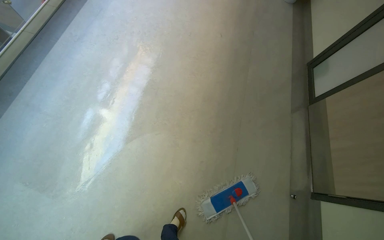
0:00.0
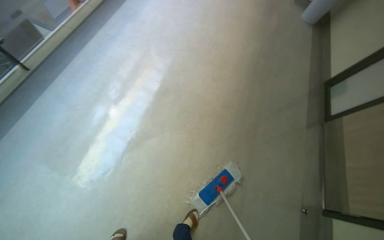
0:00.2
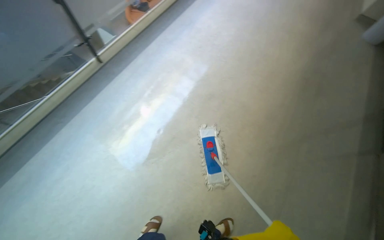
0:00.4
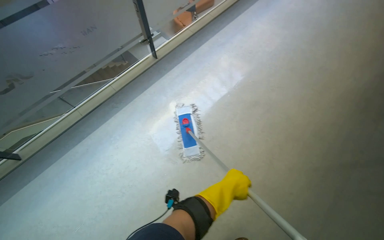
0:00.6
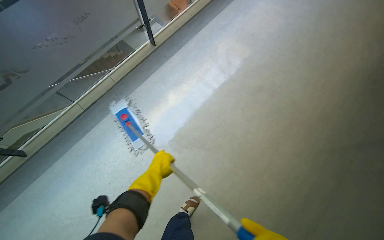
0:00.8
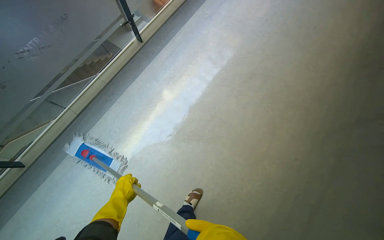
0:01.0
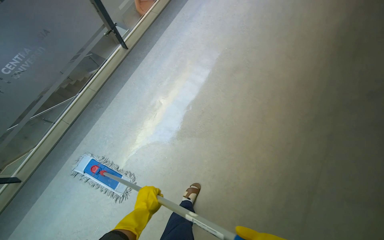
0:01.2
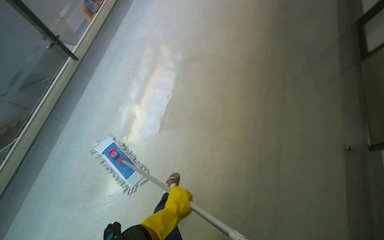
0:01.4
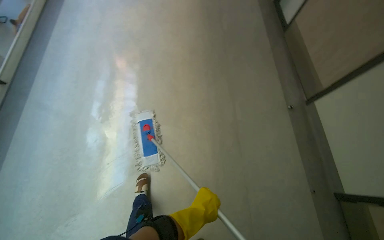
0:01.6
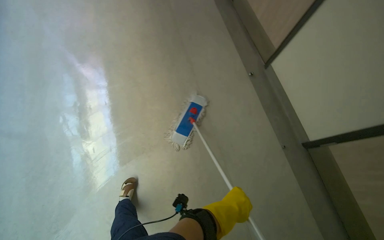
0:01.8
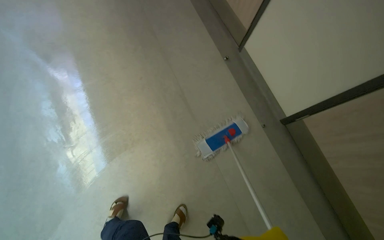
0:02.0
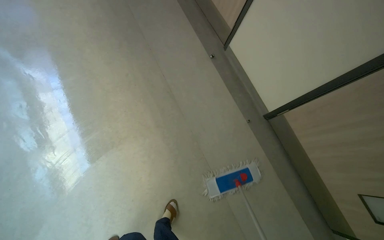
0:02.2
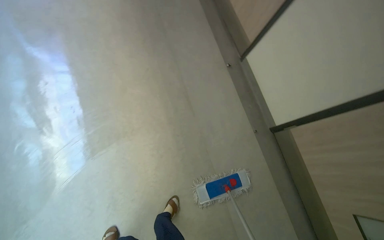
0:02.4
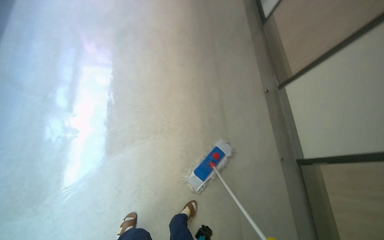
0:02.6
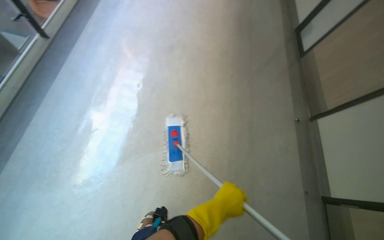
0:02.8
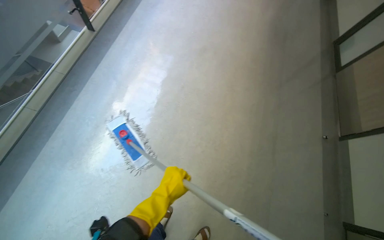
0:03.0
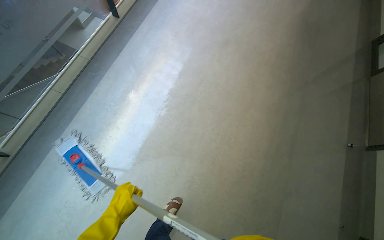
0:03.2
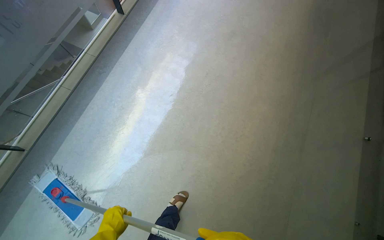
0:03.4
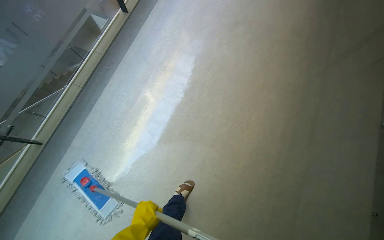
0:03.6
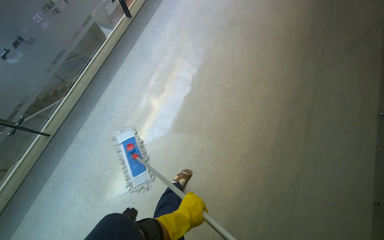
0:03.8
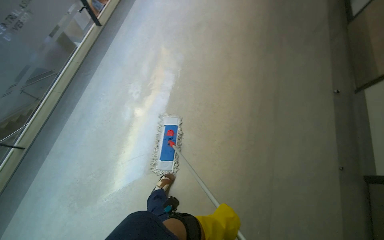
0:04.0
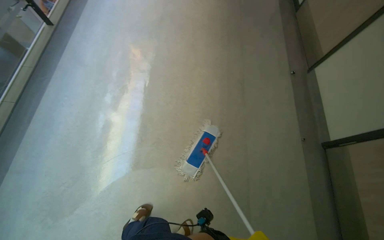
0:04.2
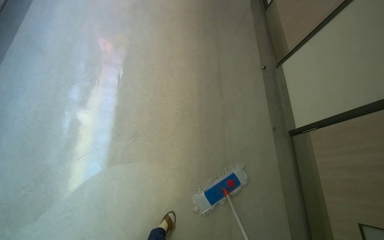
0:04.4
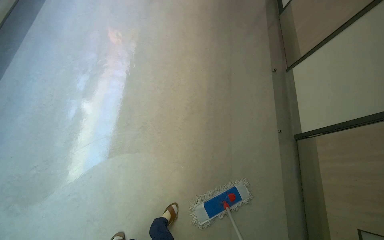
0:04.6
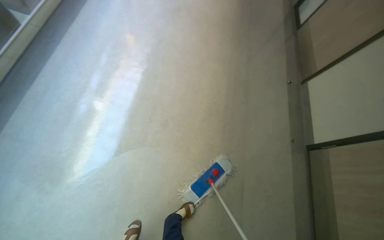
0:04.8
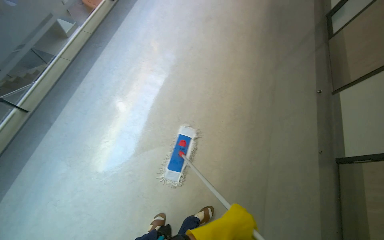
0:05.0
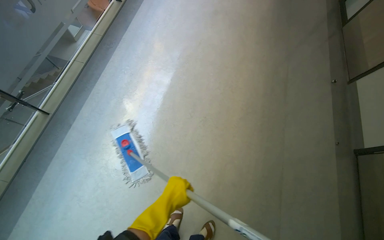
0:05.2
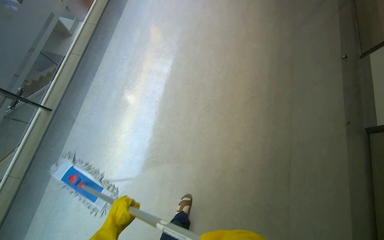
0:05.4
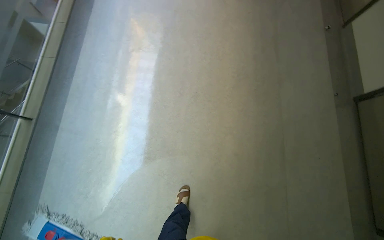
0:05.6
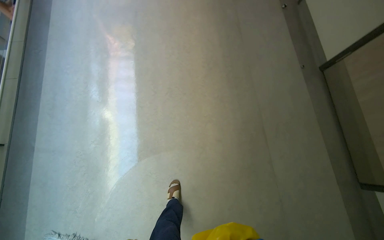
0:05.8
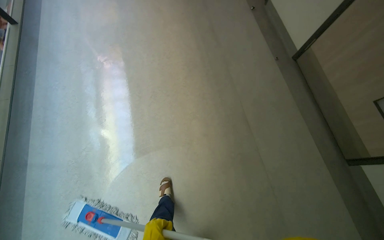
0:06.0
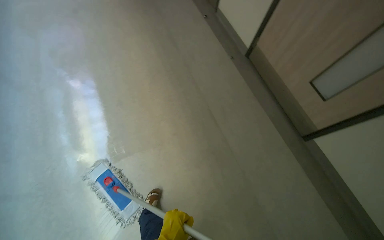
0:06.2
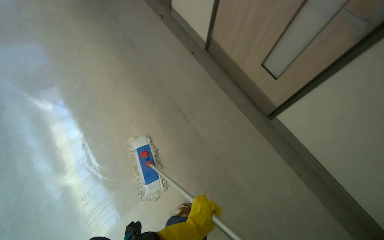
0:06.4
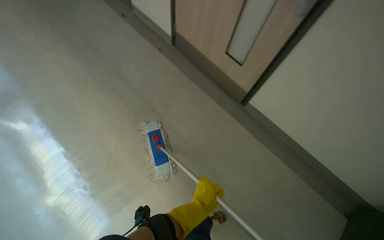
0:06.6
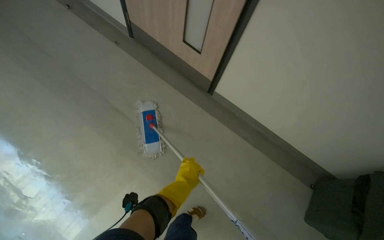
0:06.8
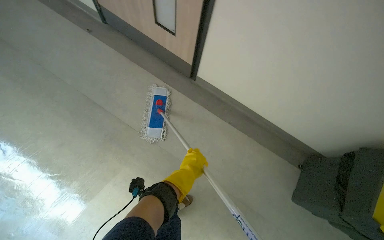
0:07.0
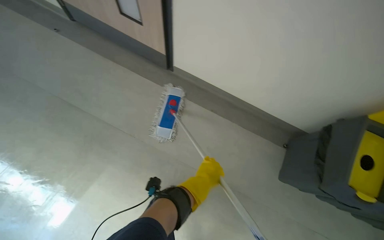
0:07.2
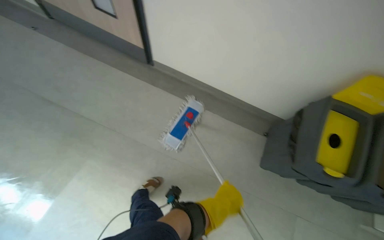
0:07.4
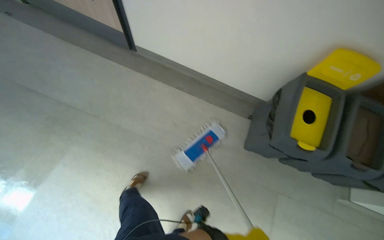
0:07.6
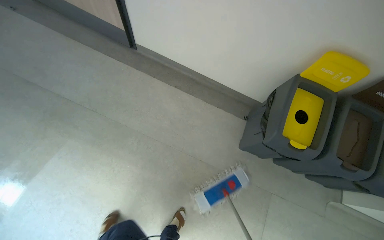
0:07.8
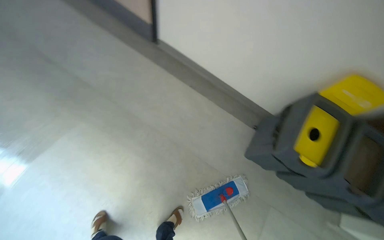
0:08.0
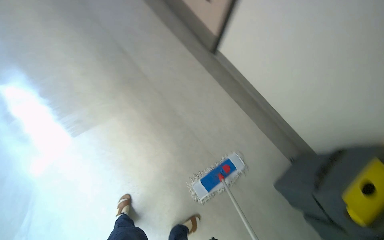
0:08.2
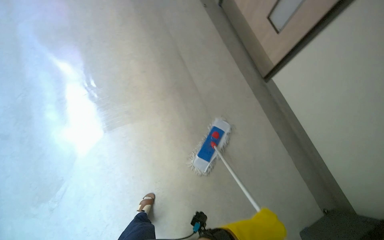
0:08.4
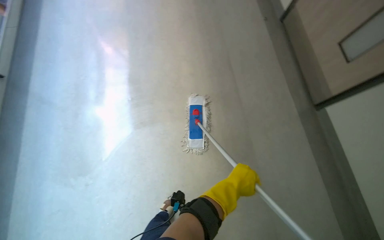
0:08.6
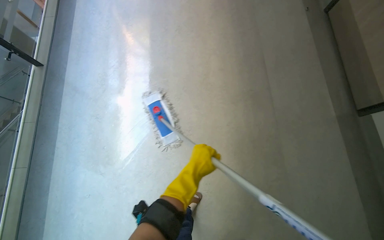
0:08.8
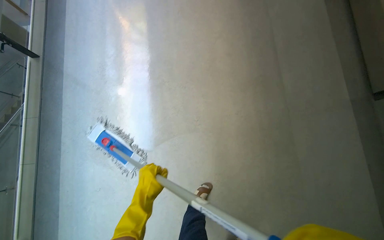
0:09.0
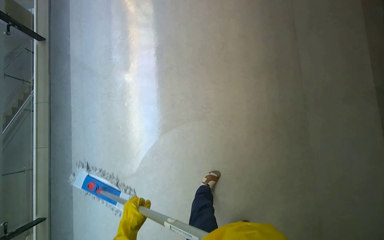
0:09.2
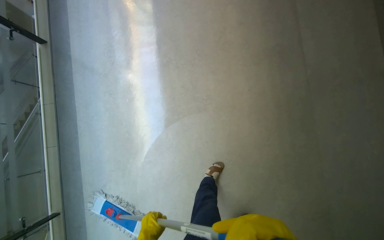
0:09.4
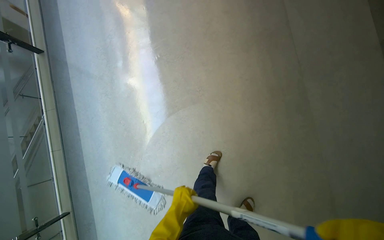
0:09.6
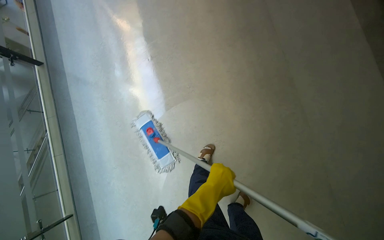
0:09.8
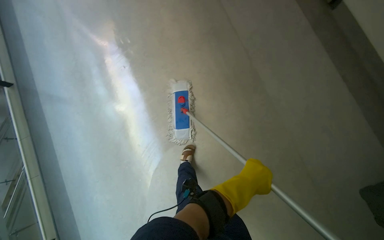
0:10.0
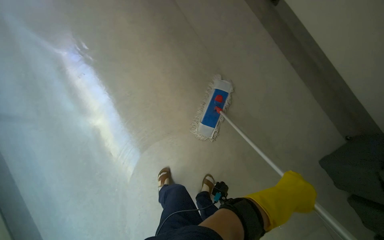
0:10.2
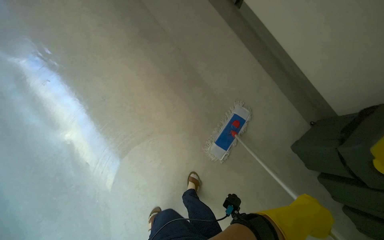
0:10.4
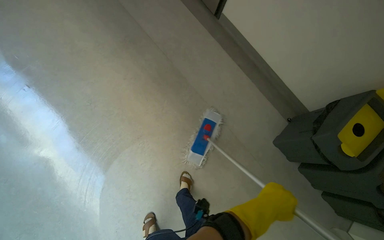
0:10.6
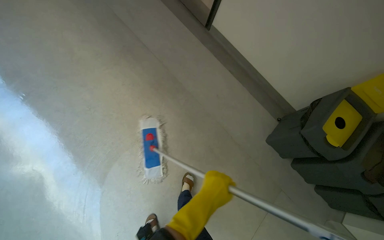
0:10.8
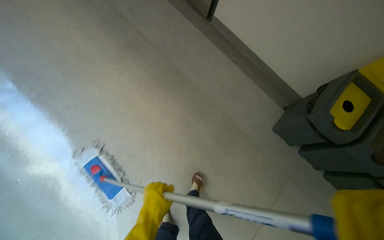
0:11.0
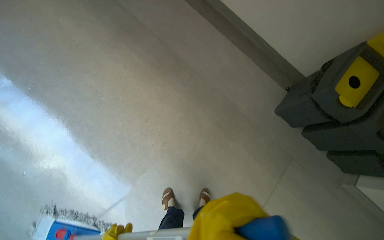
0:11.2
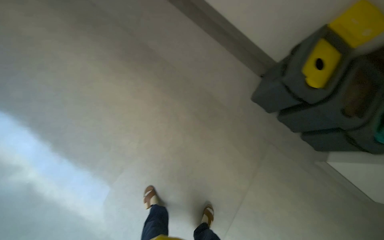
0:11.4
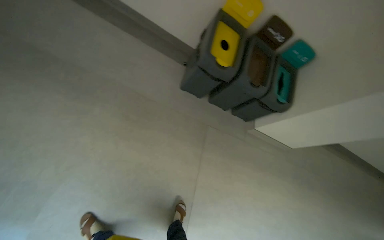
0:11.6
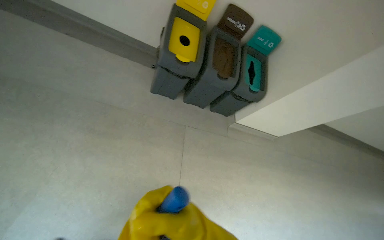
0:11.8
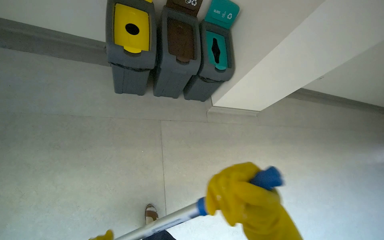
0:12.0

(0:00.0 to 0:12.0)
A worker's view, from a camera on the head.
Job: mopping floor.
The whole recording: Mopping hallway floor. The worker mops the hallway floor, periodically wringing out the mop head in the bucket.
0:01.6 - 0:03.0: The camera travels some 70 cm. The scene rotates clockwise by some 35 degrees.
0:03.0 - 0:04.4: The camera is carried roughly 60 cm.
0:04.4 - 0:06.0: The camera travels roughly 50 cm.
0:06.0 - 0:07.6: The head travels some 80 cm. The head turns to the right by approximately 55 degrees.
0:10.4 - 0:12.0: The camera travels about 70 cm. The head rotates about 60 degrees to the right.

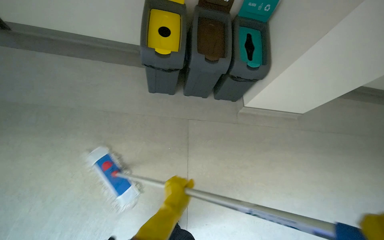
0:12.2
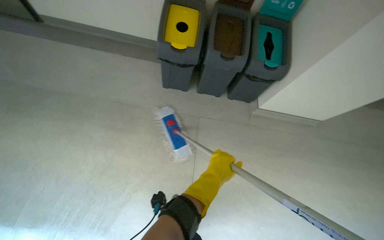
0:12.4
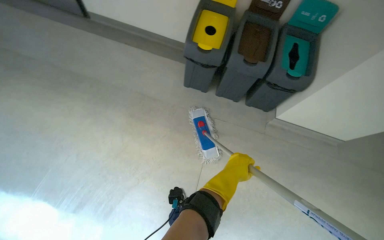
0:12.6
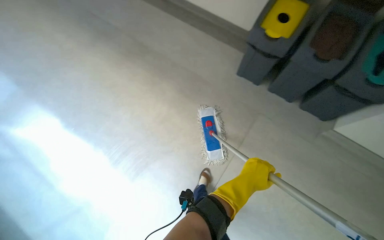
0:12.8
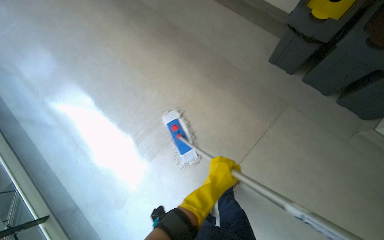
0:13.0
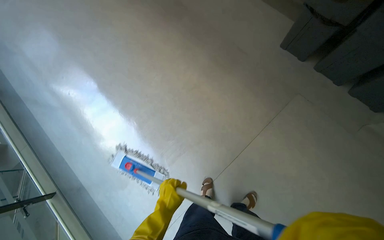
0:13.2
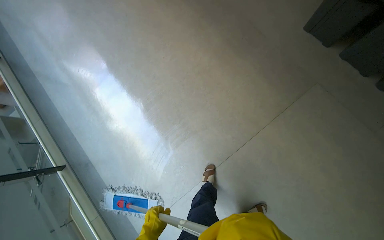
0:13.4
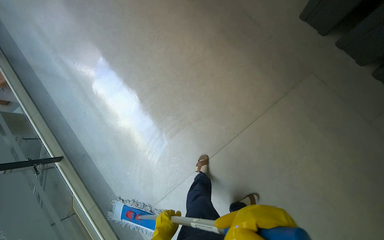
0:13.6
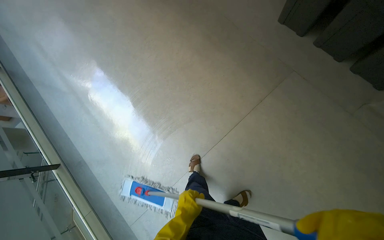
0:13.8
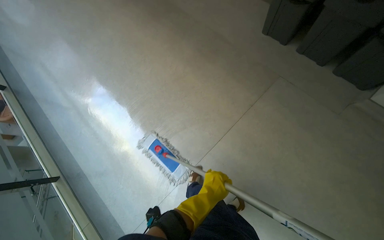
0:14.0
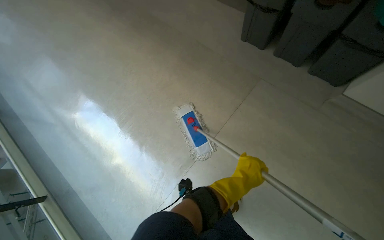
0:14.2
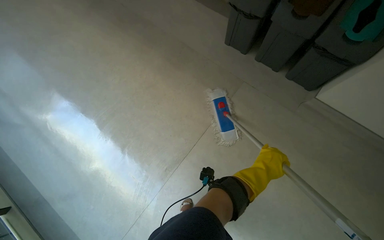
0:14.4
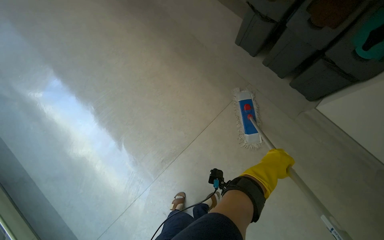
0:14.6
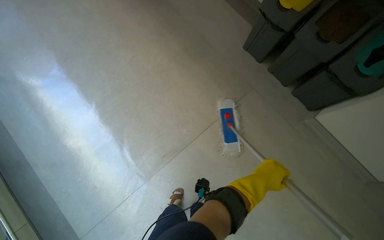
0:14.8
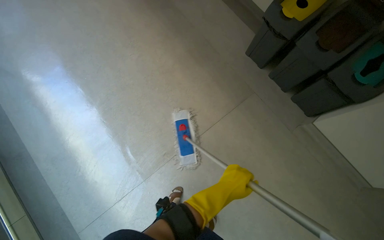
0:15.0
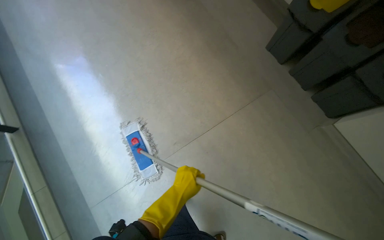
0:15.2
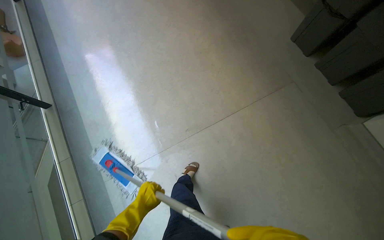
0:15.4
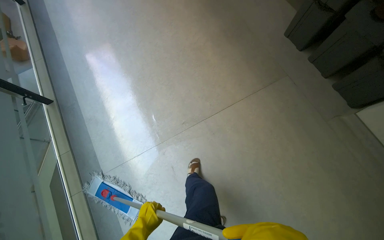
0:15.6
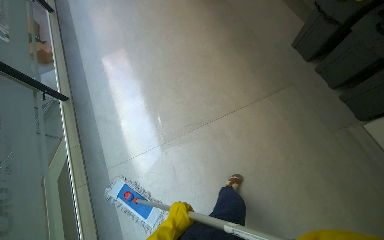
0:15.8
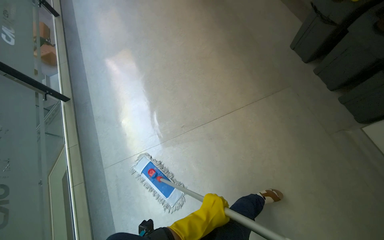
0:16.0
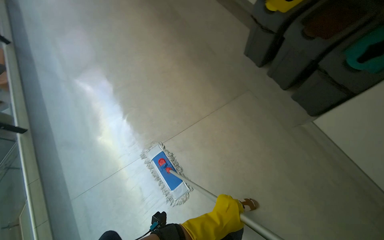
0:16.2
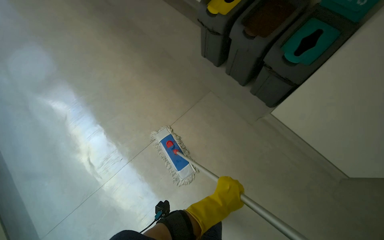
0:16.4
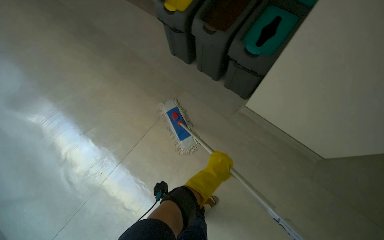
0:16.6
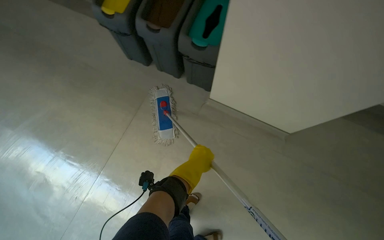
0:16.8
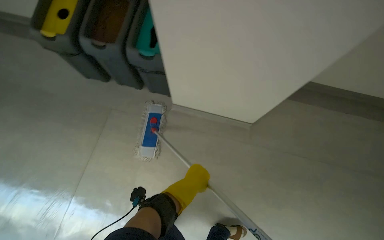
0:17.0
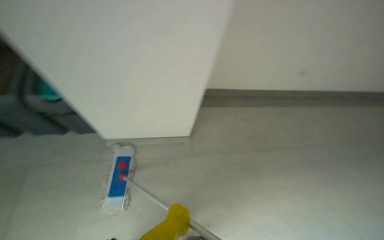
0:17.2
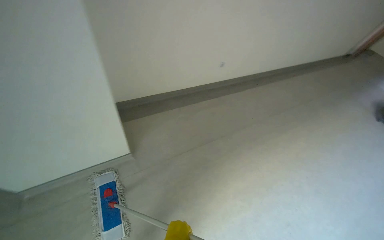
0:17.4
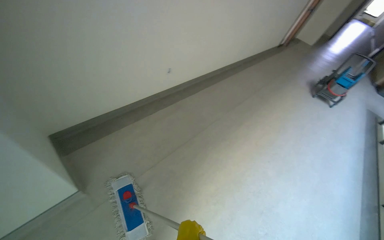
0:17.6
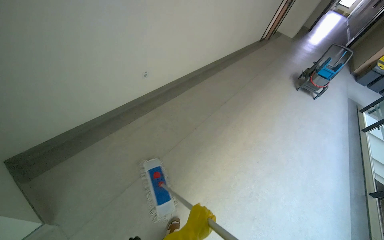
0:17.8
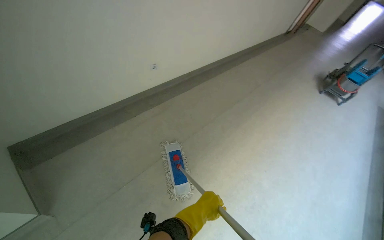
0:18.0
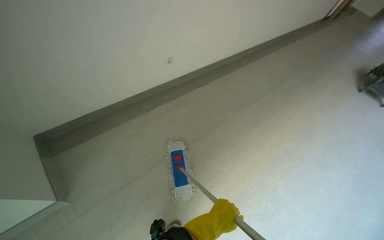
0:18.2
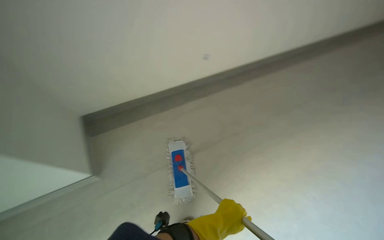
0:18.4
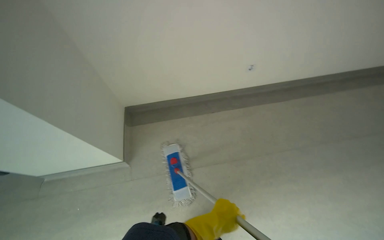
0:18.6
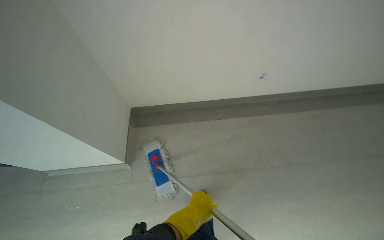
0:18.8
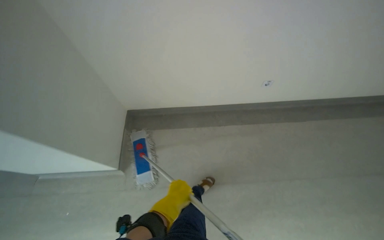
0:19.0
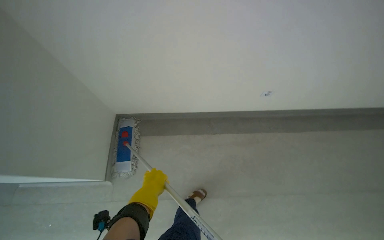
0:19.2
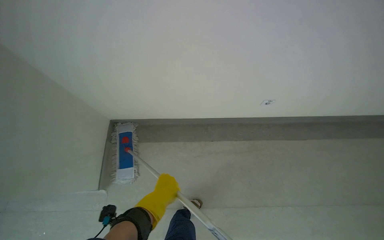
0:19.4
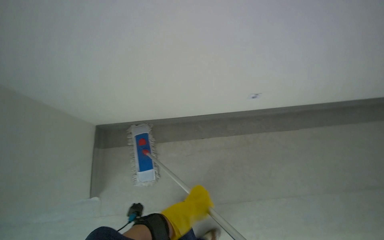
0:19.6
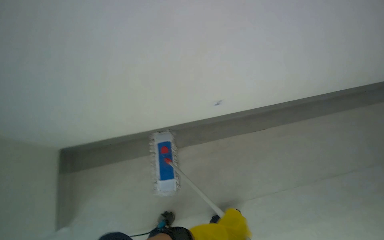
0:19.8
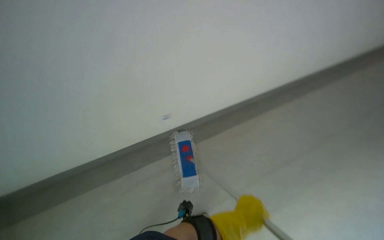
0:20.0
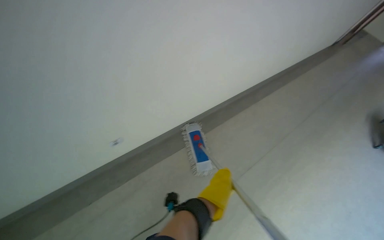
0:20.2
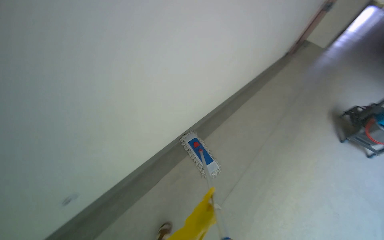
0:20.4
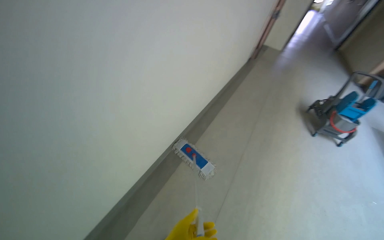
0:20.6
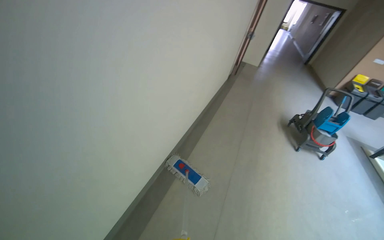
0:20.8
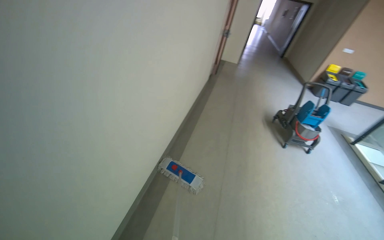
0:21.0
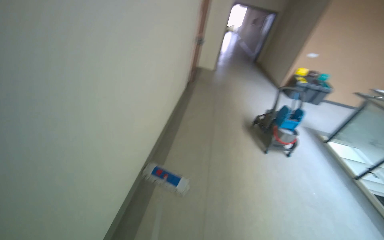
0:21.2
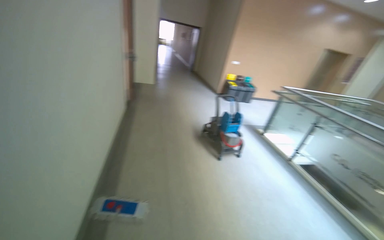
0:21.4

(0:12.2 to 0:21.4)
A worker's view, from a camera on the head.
Job: mopping floor.
The whole recording: Mopping hallway floor. The worker mops the hallway floor, periodically wringing out the mop head in the bucket.
0:12.2 - 0:13.8: The camera is carried roughly 40 cm. The head turns to the left by approximately 55 degrees.
0:15.2 - 0:16.8: The head travels about 90 cm. The scene turns some 30 degrees counterclockwise in the picture.
0:16.8 - 0:18.4: The head travels about 80 cm.
0:18.4 - 0:19.8: The camera travels about 60 cm.
